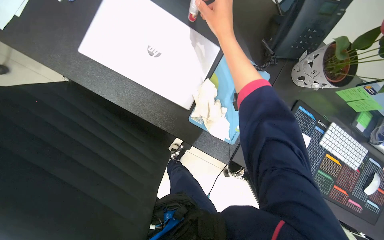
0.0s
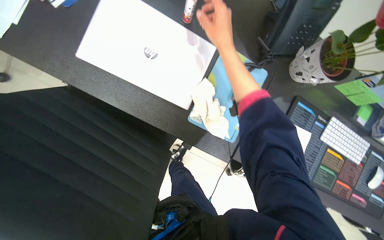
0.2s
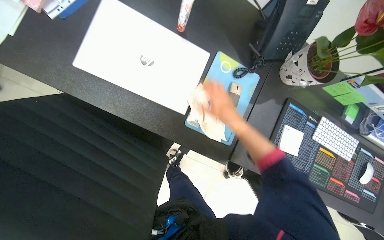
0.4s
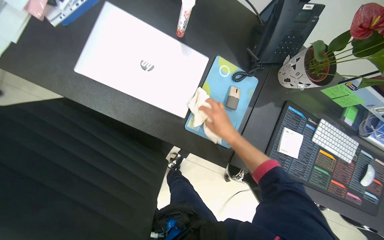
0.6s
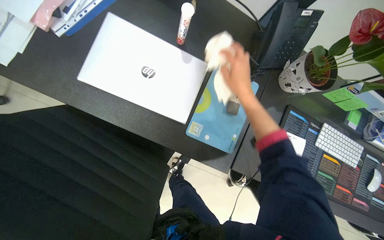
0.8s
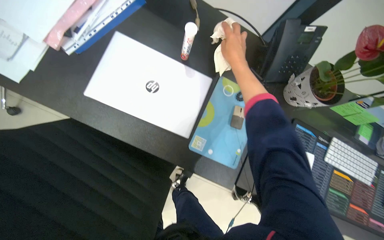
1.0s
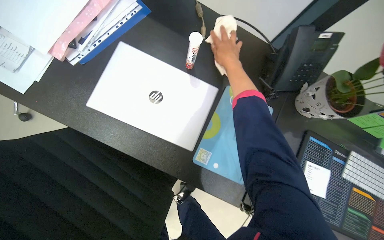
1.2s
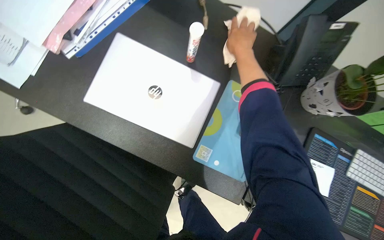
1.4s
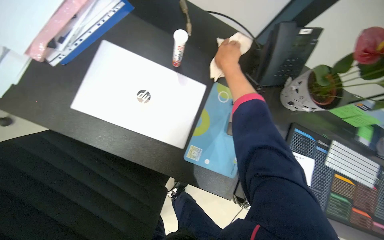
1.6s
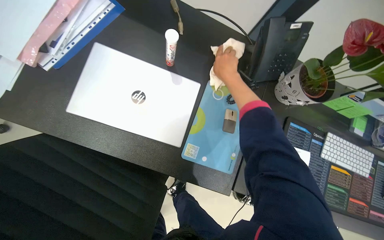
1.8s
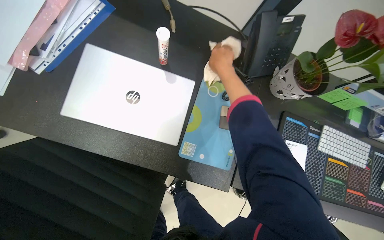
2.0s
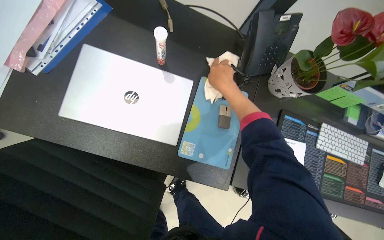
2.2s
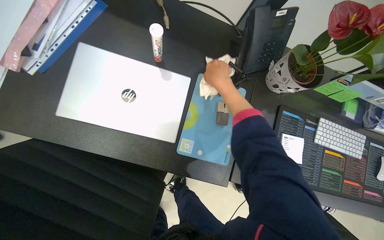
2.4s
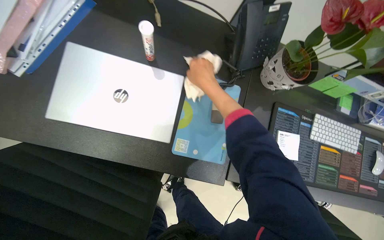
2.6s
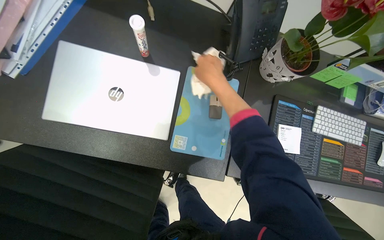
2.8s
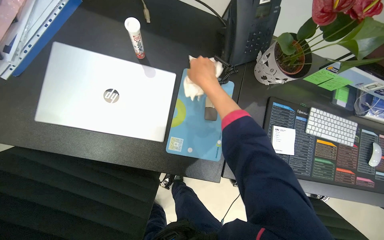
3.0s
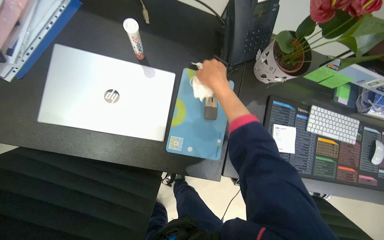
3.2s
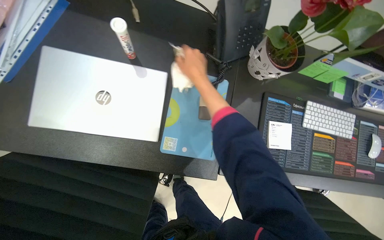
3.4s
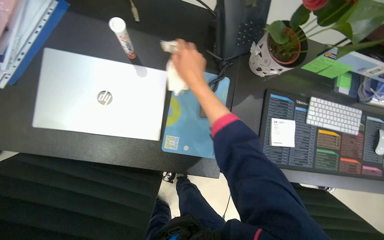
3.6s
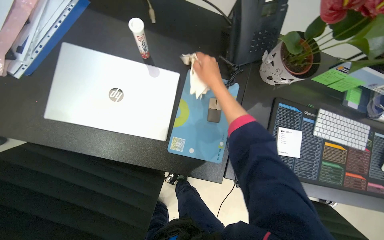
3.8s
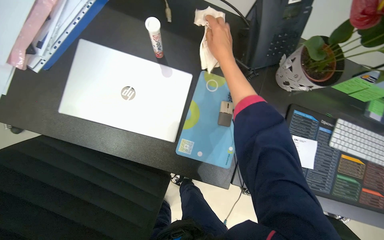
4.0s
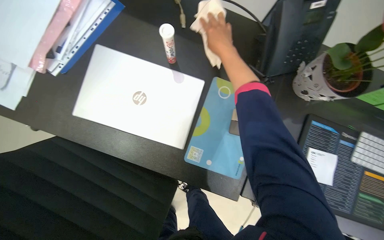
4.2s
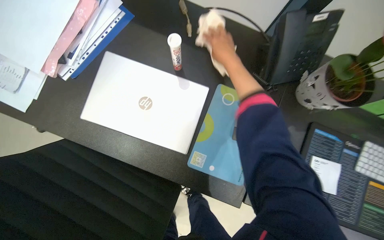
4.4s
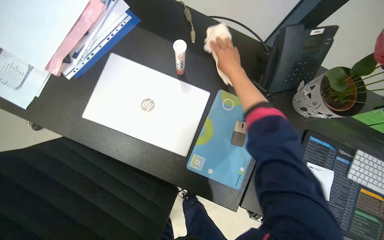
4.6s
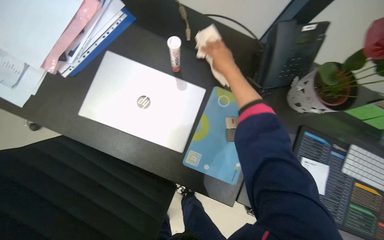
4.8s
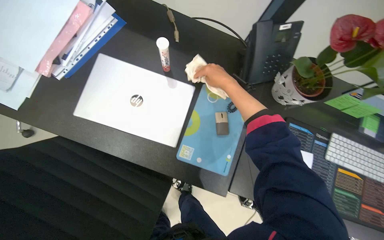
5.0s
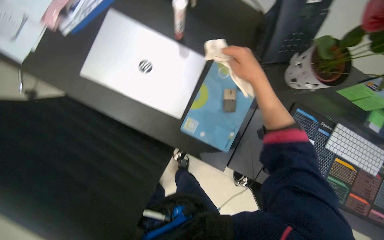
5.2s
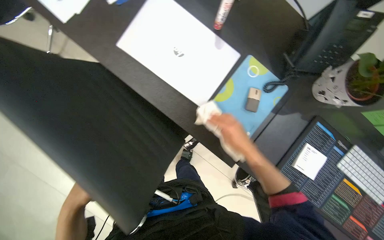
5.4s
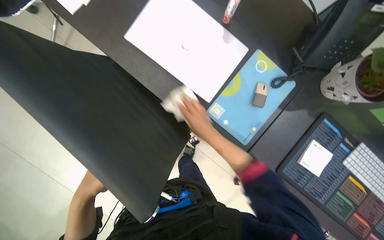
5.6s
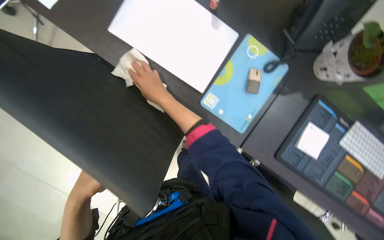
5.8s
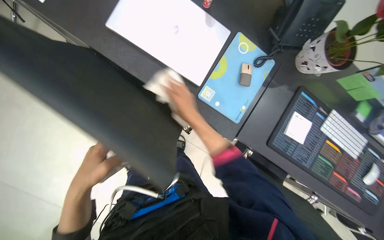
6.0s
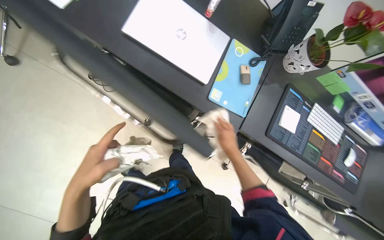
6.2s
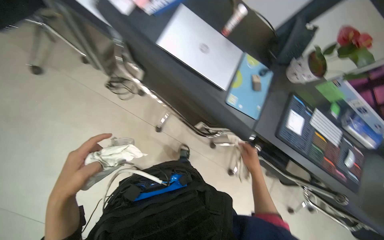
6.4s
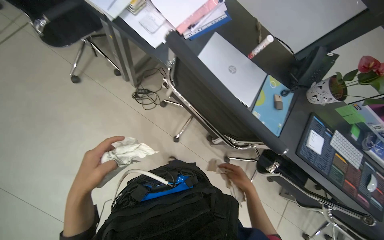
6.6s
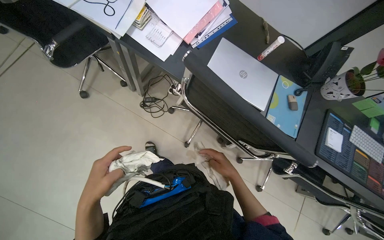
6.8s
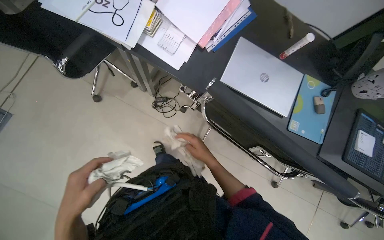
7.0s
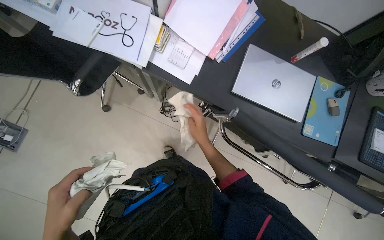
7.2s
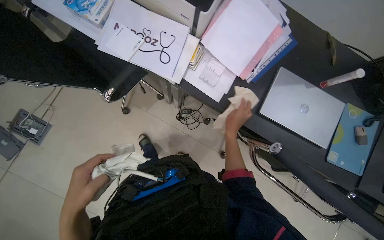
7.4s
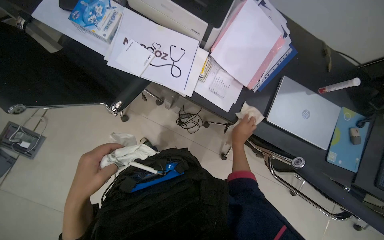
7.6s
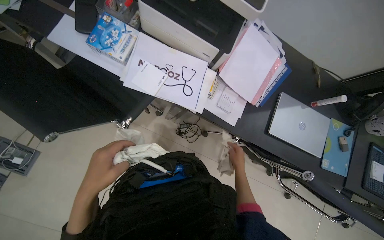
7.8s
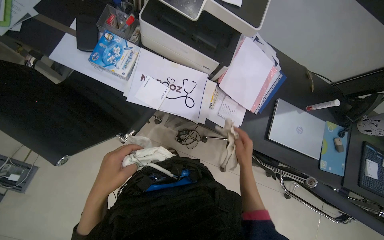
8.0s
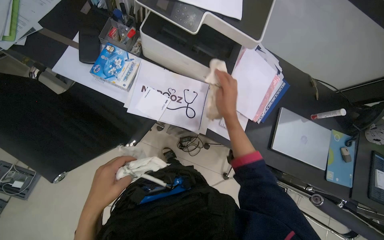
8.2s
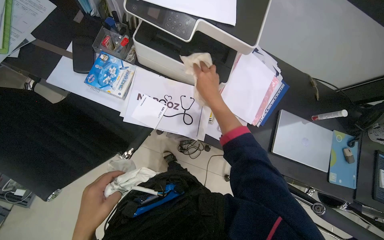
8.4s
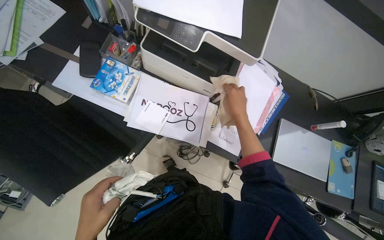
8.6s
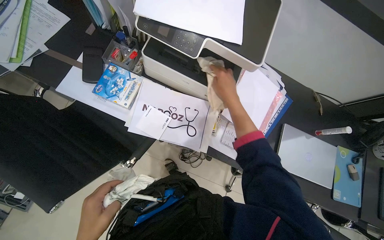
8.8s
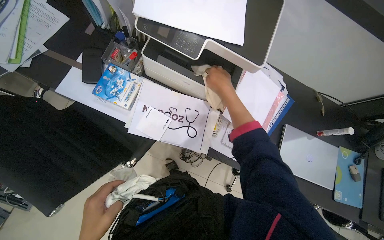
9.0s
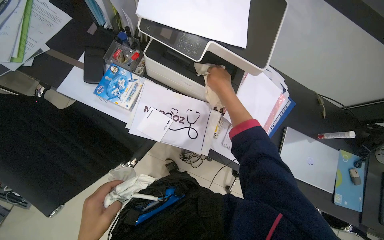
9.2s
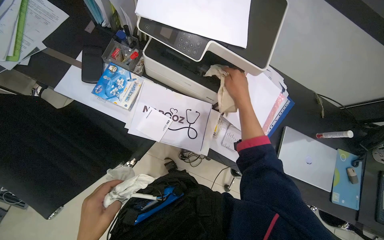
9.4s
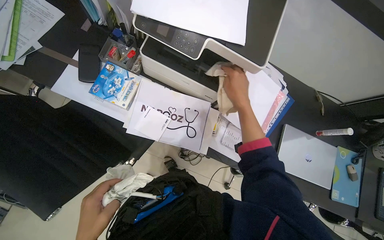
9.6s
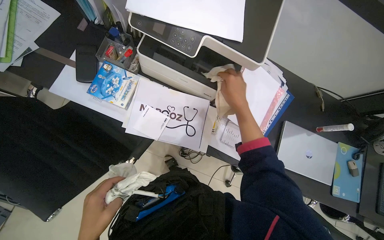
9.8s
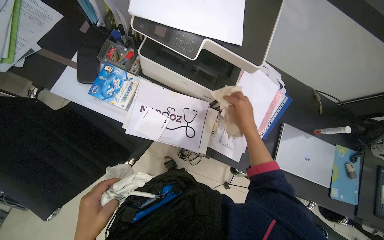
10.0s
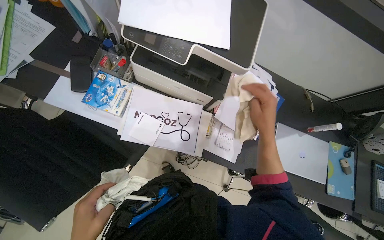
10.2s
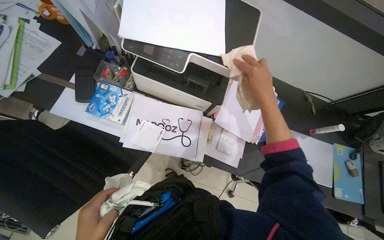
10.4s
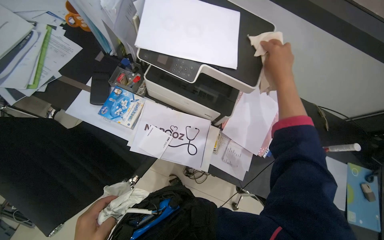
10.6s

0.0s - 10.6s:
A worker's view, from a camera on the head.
Job: wiping surfaces.
The whole recording: Wiping office desk. The worker wipes the surface of an office desk with a white cloth.
0.0s - 1.6s: The right hand travels down the picture and back again, about 25 cm each way.
1.6s - 3.0s: The right hand goes approximately 10 cm down the picture.
4.6s - 6.0s: The right hand heads down the picture and to the left, covering approximately 40 cm.
6.0s - 7.6s: The camera is carried roughly 70 cm.
7.6s - 9.0s: The right hand is displaced up the picture, nearer to the camera and to the left by roughly 50 cm.
9.0s - 10.6s: The right hand moves to the right and nearer to the camera, roughly 15 cm, and travels down the picture and back again, approximately 15 cm each way.

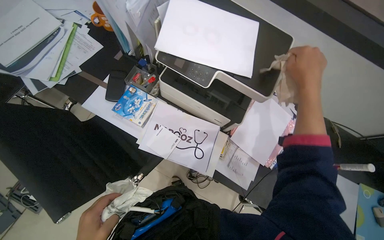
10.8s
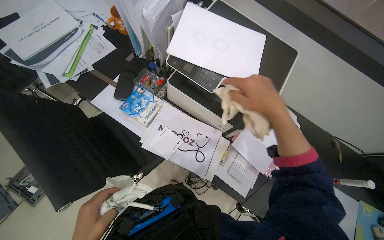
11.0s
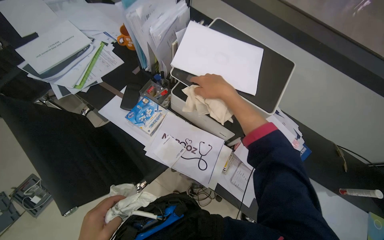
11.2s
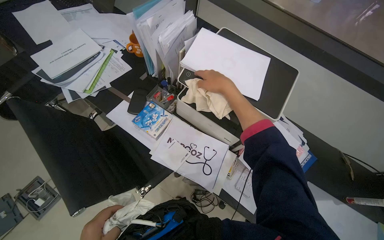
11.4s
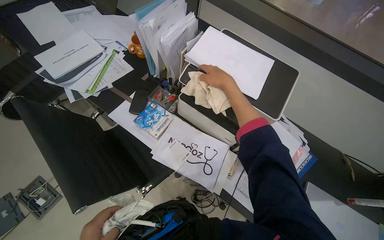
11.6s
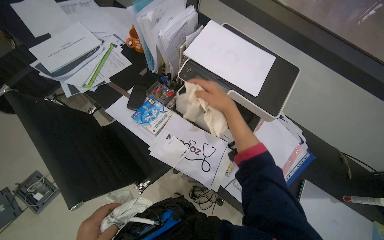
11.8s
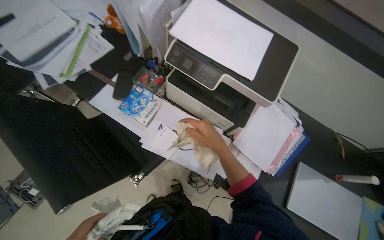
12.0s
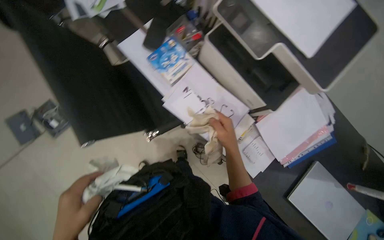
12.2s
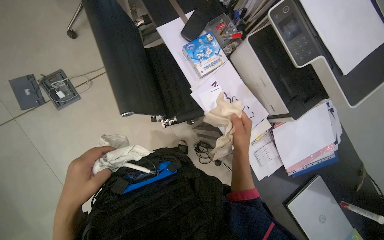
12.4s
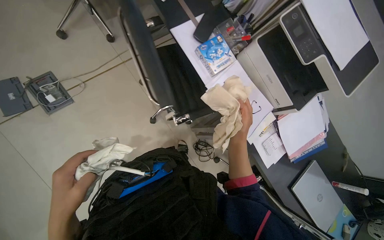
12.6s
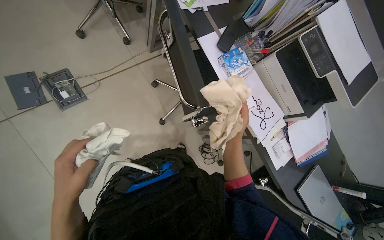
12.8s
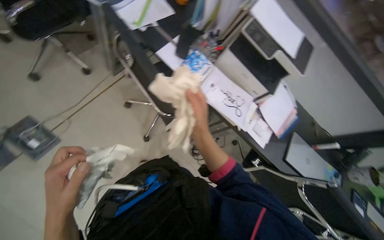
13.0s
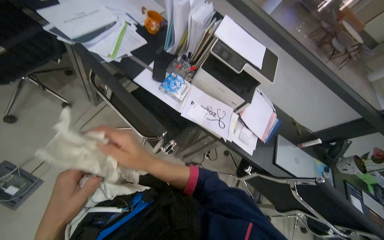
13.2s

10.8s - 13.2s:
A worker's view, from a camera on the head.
Job: wiping surfaces.
The whole recording: Wiping office desk. The worker wipes the surface of an office desk with a white cloth.
10.8s - 12.0s: The right hand goes some 25 cm to the left, down the picture and farther from the camera.
12.0s - 13.2s: The head travels roughly 40 cm. The camera is aimed some 15 degrees further to the right.

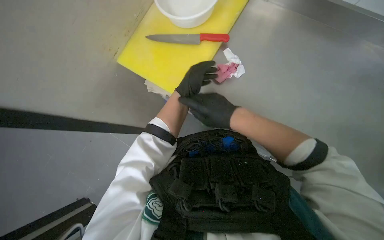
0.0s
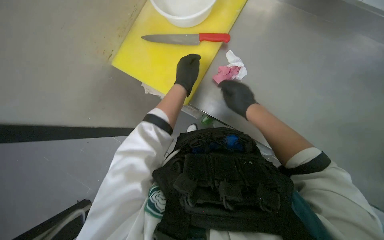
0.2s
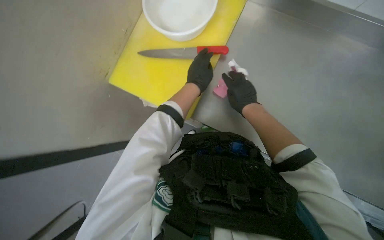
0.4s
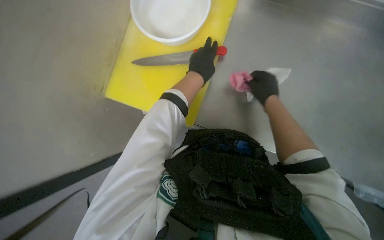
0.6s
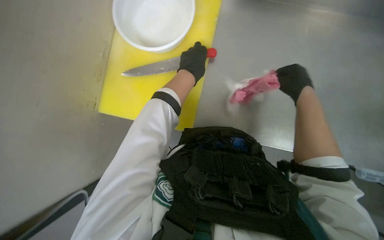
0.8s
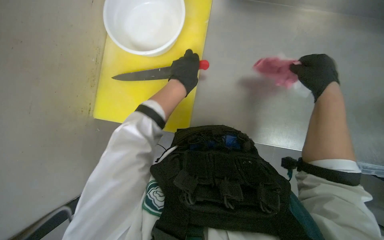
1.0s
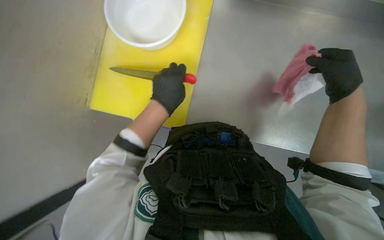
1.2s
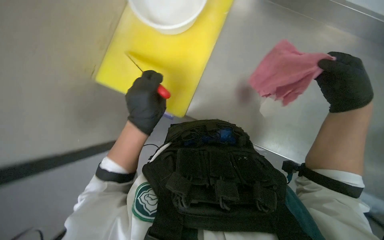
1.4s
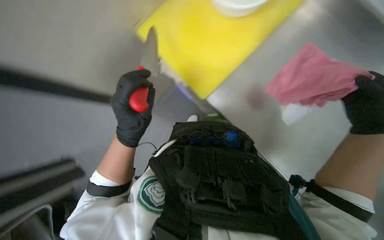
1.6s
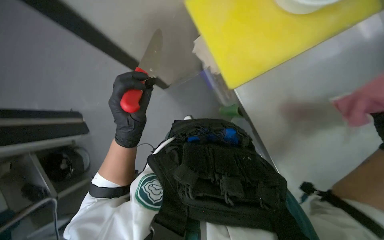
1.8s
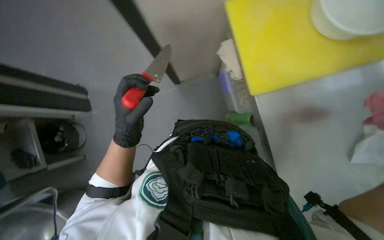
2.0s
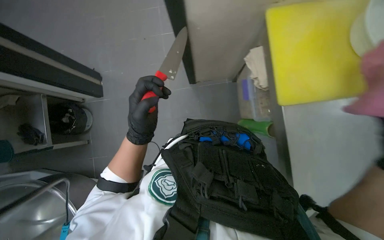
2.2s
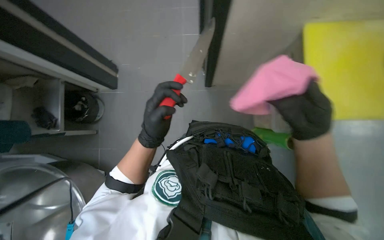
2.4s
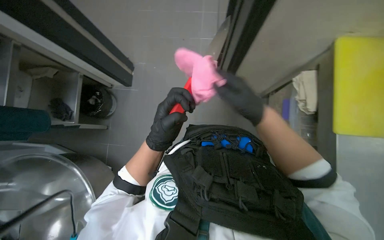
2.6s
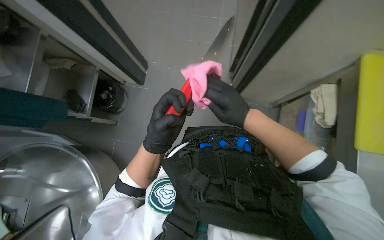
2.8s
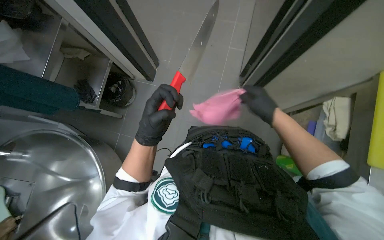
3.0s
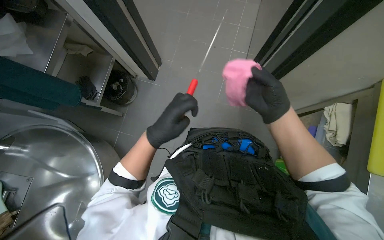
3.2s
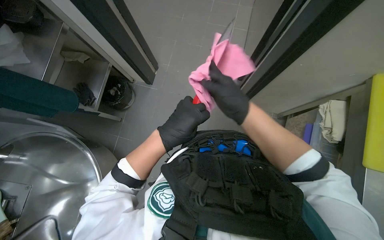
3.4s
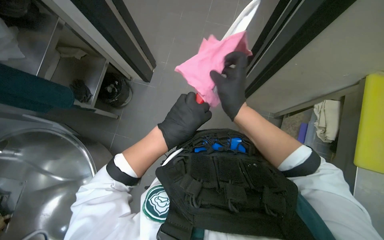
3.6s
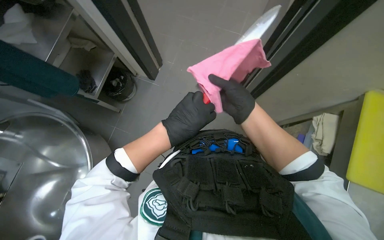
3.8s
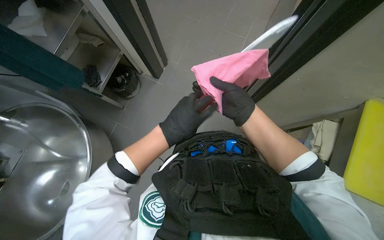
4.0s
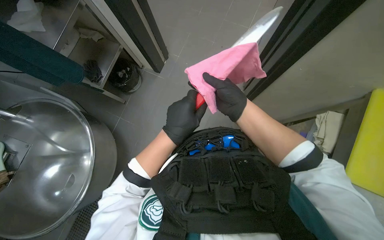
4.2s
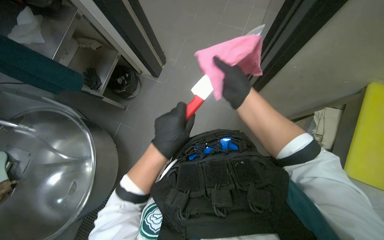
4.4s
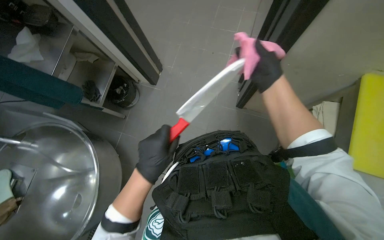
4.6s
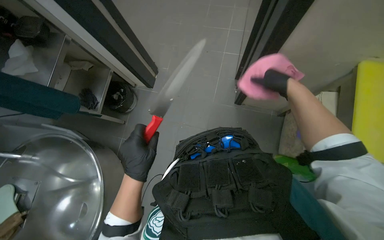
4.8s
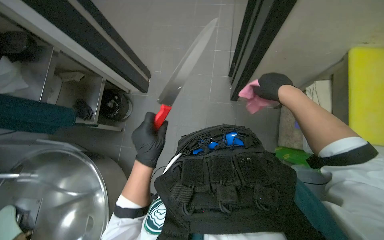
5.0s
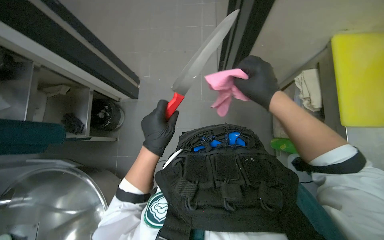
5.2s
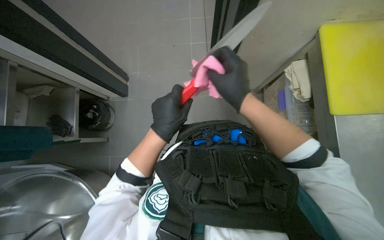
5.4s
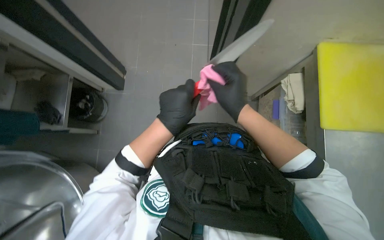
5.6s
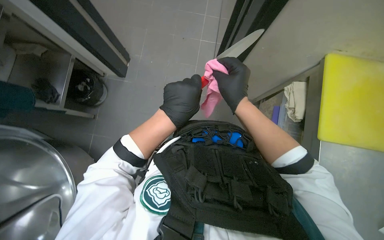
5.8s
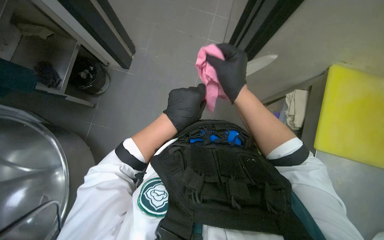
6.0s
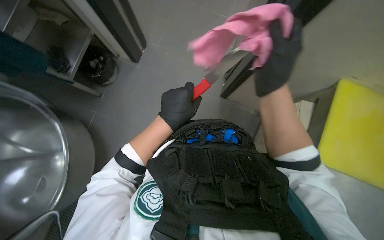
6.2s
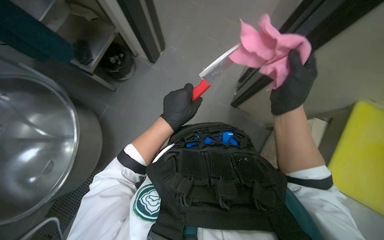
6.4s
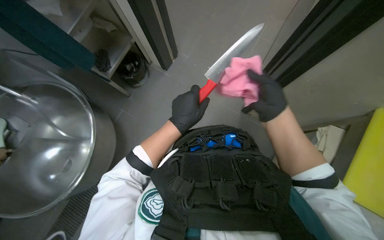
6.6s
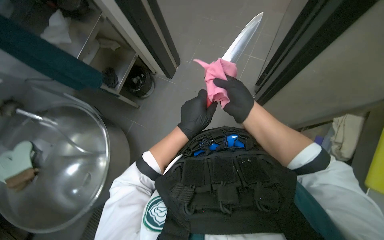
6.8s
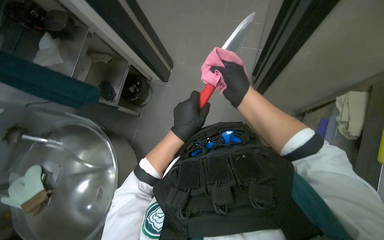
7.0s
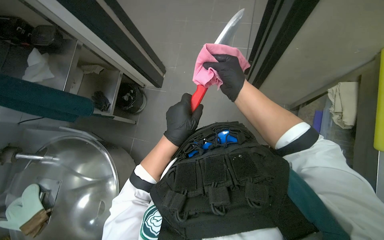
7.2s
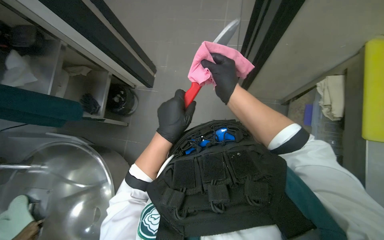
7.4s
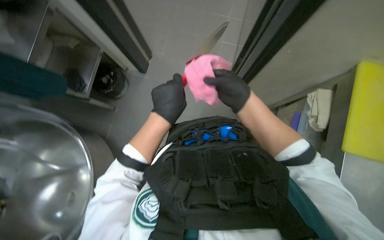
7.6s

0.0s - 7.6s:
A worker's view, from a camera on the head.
Job: cleaning kitchen.
The whole recording: Wiping knife with cloth. The worker wipes a knife with a pink cloth.
0.0s - 1.6s: The left hand shifts some 25 cm down the picture, to the left and nearer to the camera.
1.6s - 3.0s: The head turns to the left by some 30 degrees.
3.0s - 4.6s: The left hand moves down the picture, about 10 cm.
4.6s - 6.0s: The left hand heads up the picture, covering about 10 cm. The right hand shifts roughly 10 cm down the picture.
6.0s - 7.6s: The right hand moves farther from the camera, about 10 cm.
